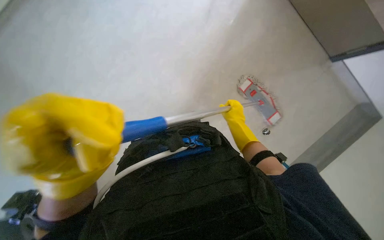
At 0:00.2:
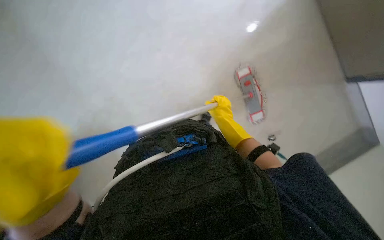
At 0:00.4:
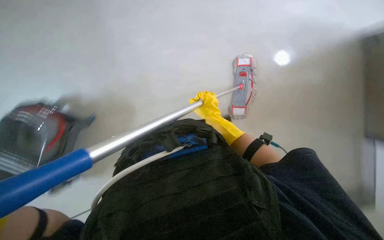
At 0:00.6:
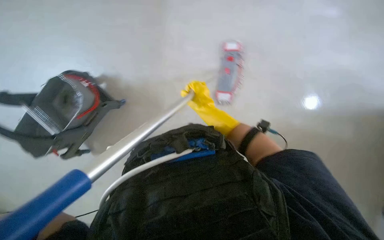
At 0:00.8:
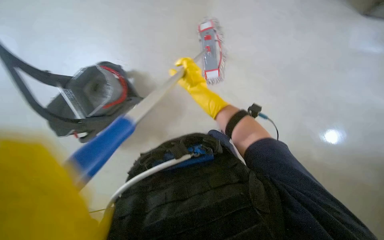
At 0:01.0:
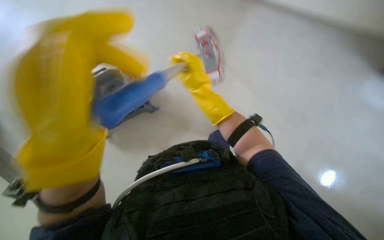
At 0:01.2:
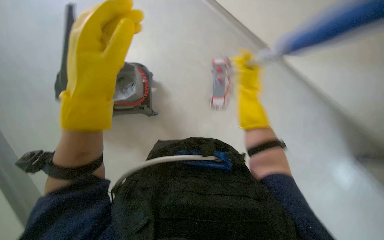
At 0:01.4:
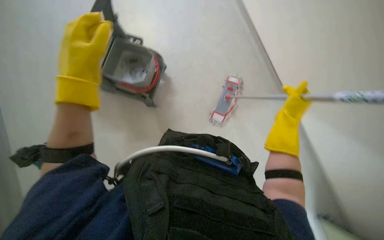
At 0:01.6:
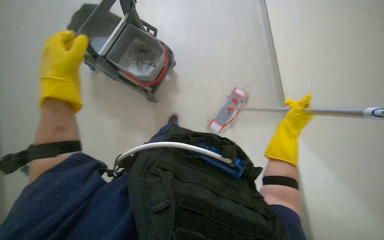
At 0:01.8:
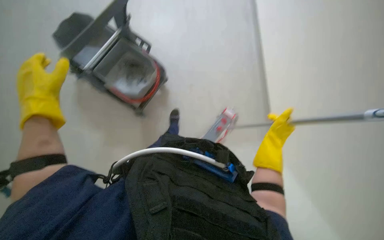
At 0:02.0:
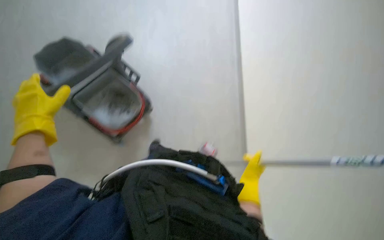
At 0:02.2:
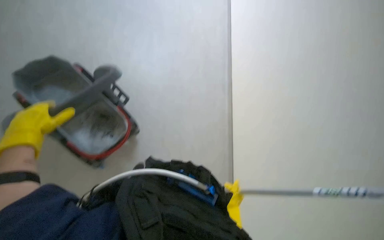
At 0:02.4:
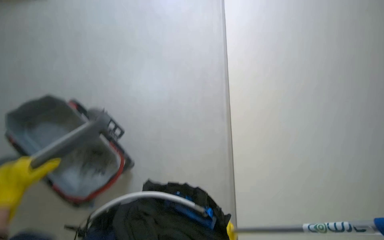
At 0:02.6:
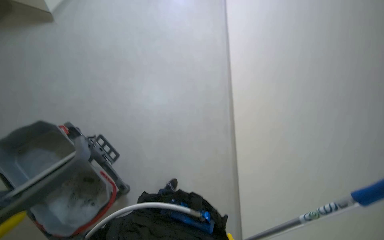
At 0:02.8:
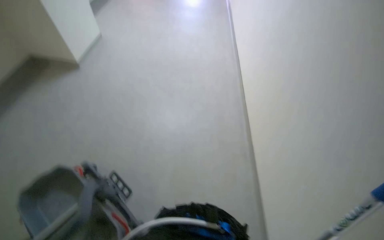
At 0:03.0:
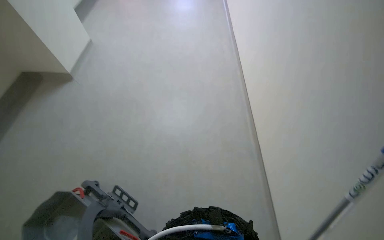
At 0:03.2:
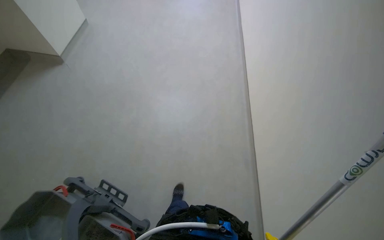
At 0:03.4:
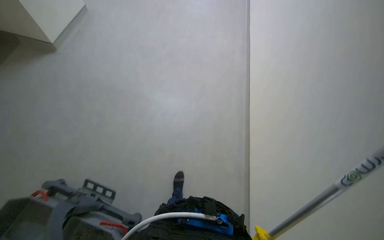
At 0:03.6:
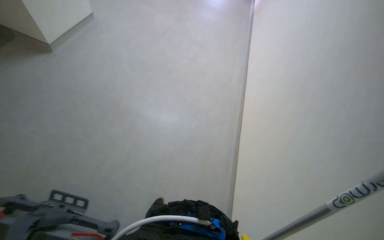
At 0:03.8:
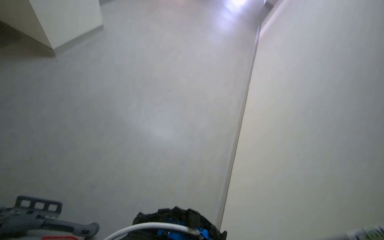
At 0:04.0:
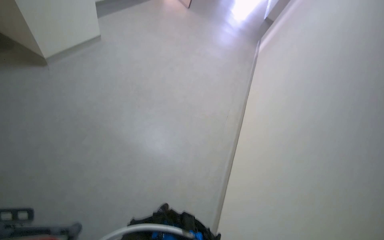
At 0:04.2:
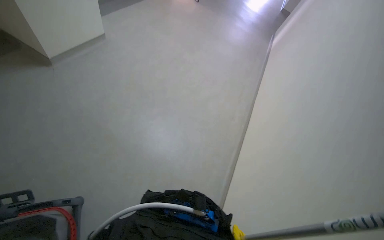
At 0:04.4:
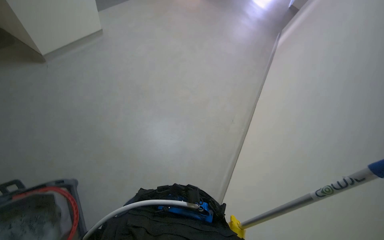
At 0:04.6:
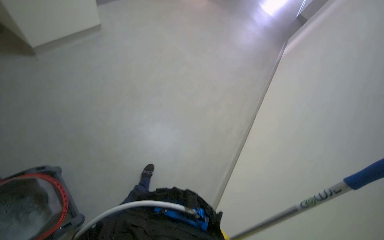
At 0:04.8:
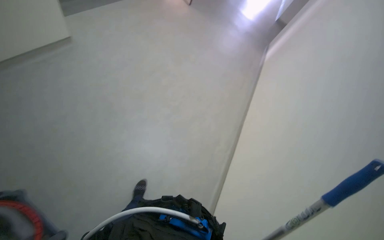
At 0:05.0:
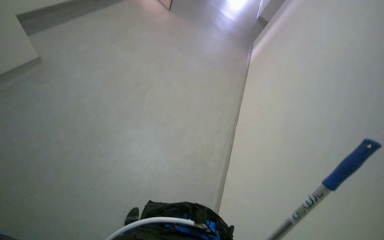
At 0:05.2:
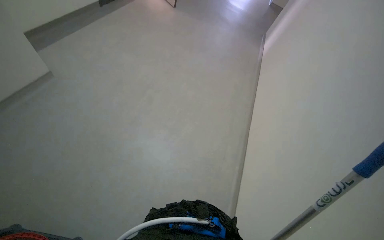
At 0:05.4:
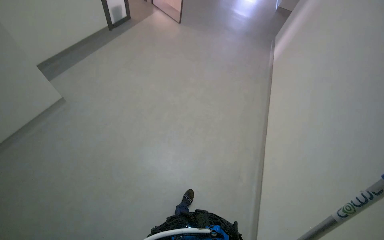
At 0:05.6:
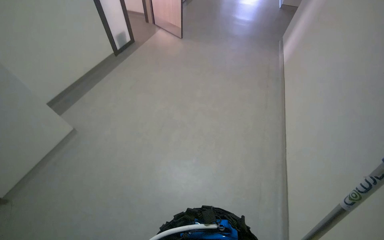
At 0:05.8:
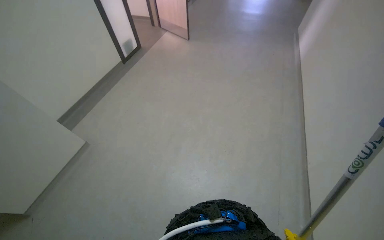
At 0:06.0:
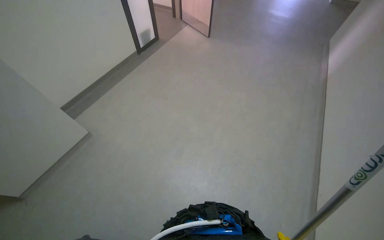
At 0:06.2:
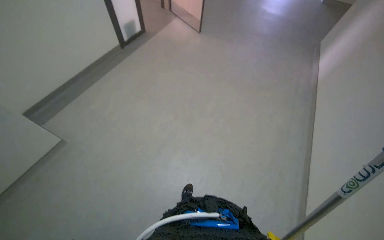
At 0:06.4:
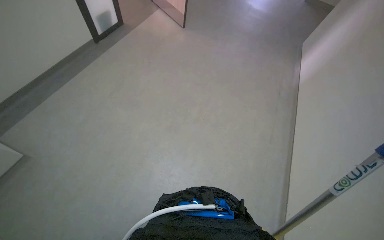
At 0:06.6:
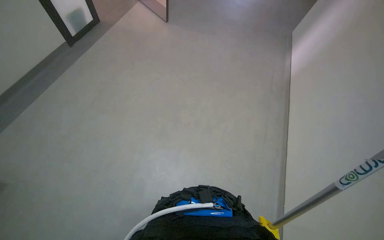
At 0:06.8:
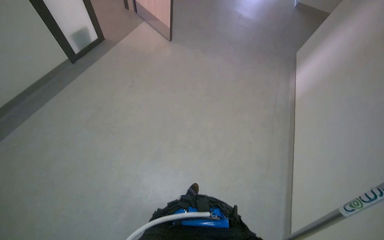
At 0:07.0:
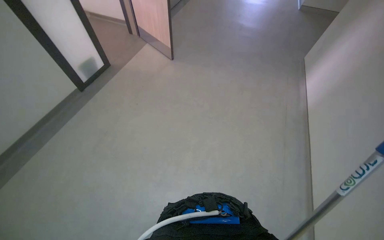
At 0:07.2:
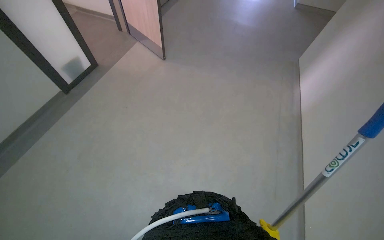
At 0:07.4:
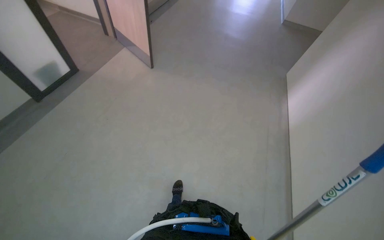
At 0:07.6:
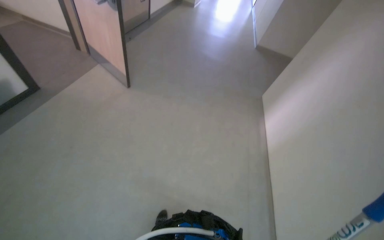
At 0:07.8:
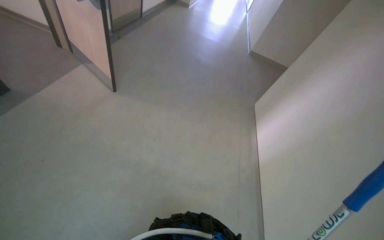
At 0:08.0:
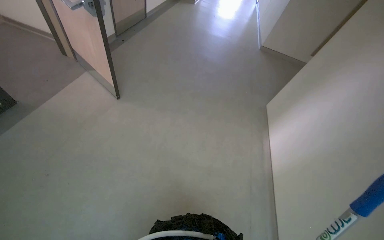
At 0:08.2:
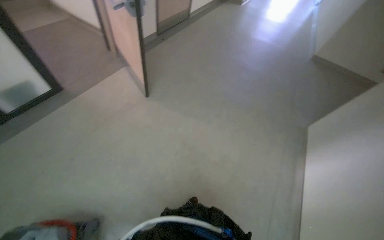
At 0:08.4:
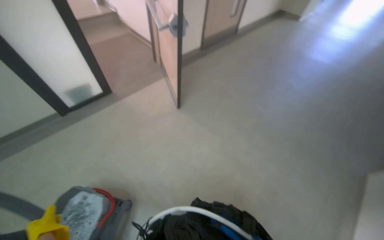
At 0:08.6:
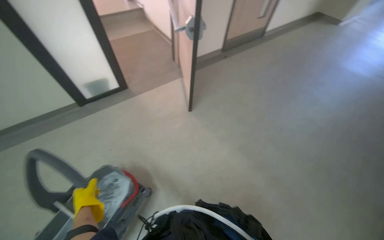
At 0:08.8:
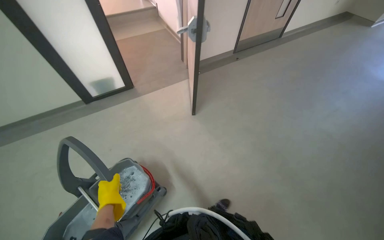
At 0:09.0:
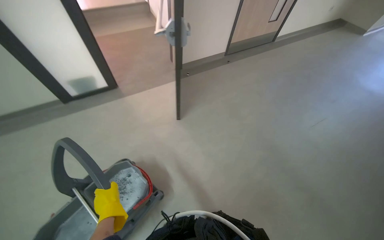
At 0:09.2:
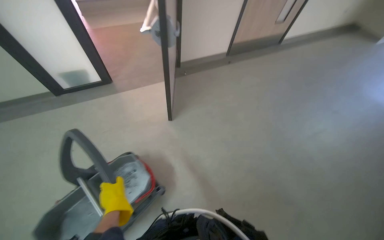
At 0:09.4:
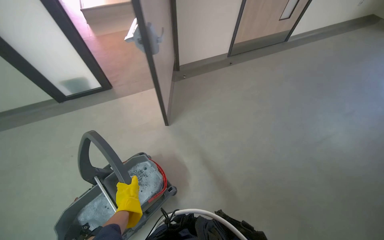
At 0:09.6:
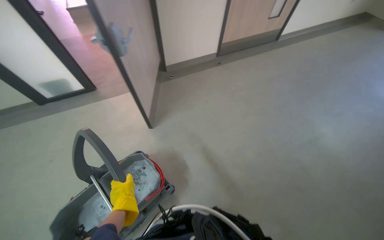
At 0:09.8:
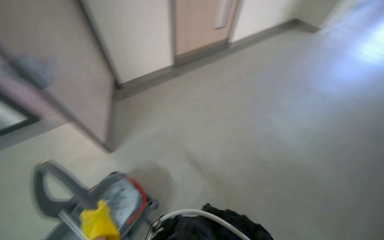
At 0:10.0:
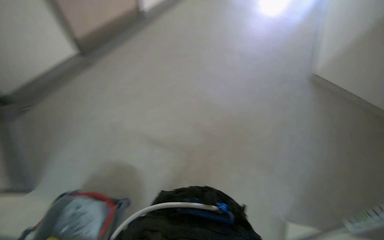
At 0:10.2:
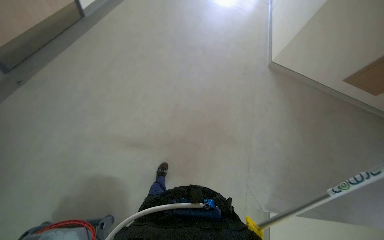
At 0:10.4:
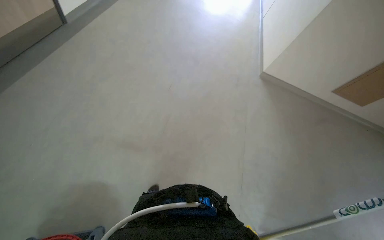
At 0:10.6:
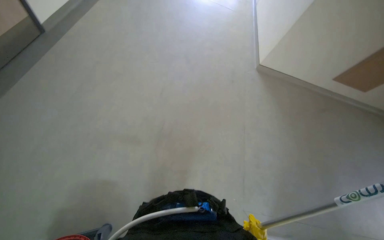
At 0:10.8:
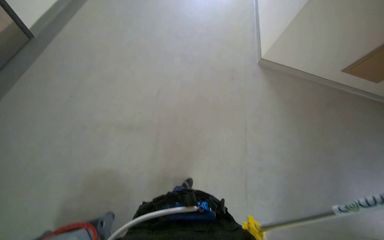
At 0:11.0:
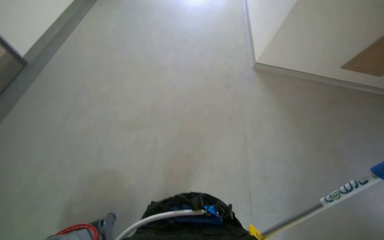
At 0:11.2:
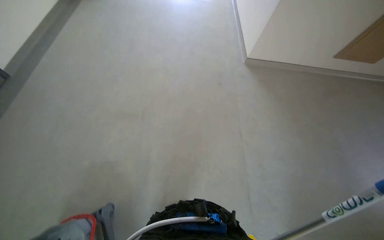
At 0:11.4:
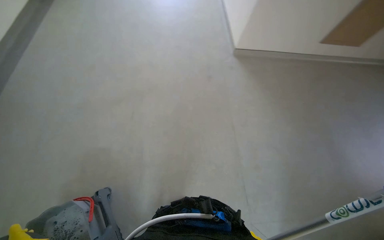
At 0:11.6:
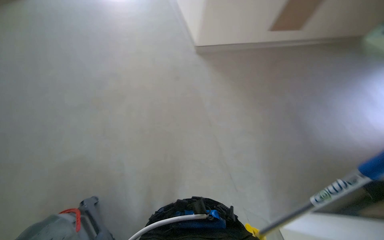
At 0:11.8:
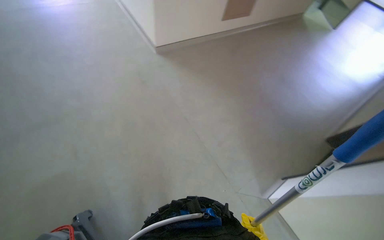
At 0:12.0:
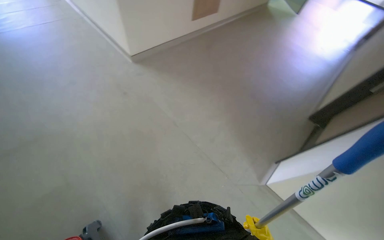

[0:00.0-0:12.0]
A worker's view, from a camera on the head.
Job: mopping floor.
The whole recording: Mopping floor. The worker mops the floor with a flat mop, periodically wringing it in the bucket.
0:00.0 to 0:01.6: The scene turns approximately 45 degrees clockwise in the picture.
0:01.6 to 0:03.0: The wearer's head swings approximately 35 degrees to the right. The wearer looks approximately 60 degrees further upward.
0:06.0 to 0:07.6: The camera is carried approximately 90 cm. The view swings about 20 degrees to the right.
0:09.0 to 0:10.4: The head travels to the right, roughly 60 cm. The head turns to the right by approximately 20 degrees.
0:10.4 to 0:12.0: The head rotates roughly 40 degrees to the right.

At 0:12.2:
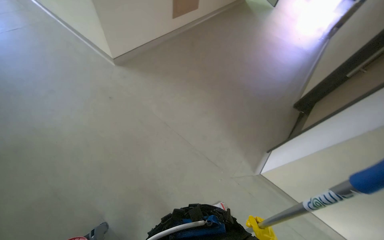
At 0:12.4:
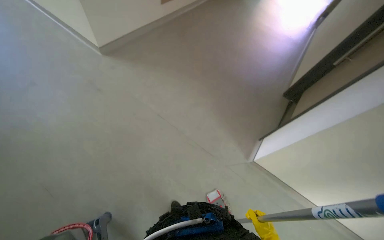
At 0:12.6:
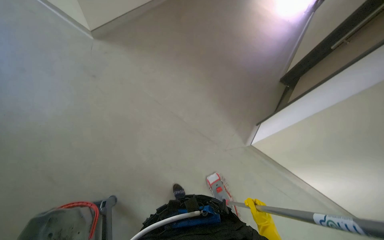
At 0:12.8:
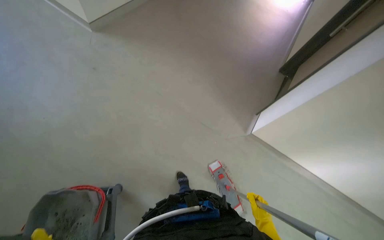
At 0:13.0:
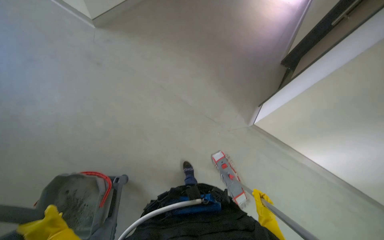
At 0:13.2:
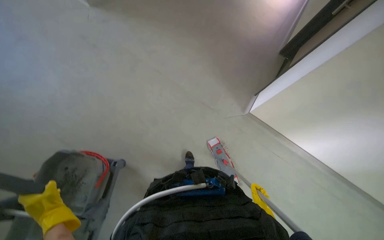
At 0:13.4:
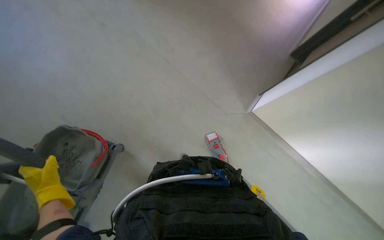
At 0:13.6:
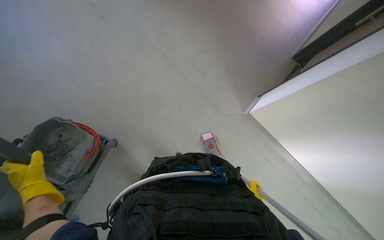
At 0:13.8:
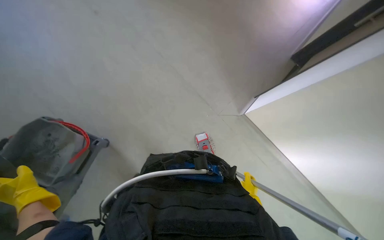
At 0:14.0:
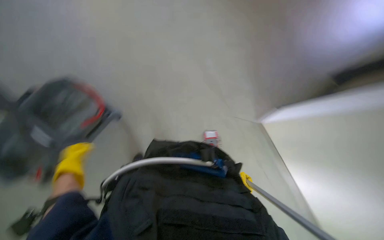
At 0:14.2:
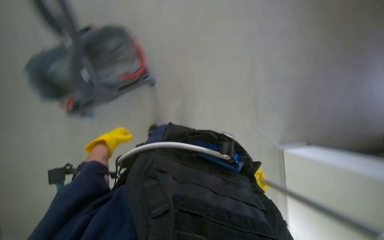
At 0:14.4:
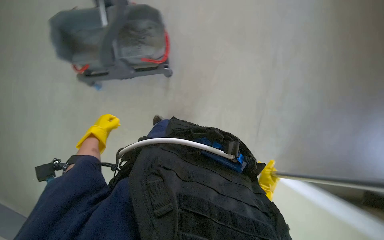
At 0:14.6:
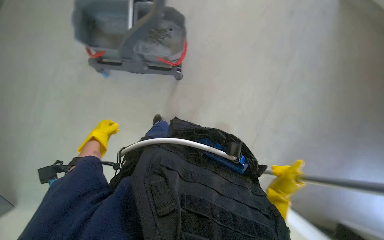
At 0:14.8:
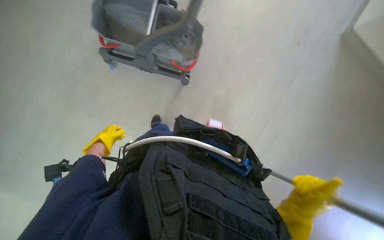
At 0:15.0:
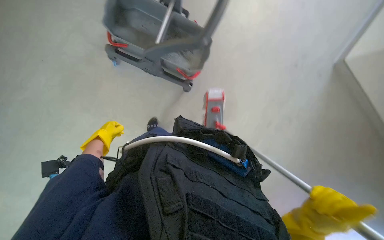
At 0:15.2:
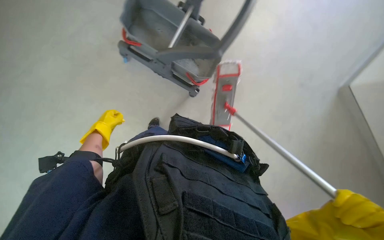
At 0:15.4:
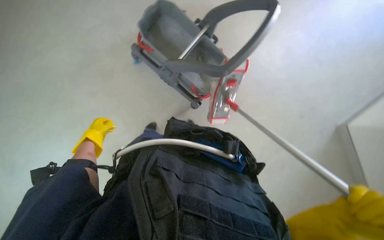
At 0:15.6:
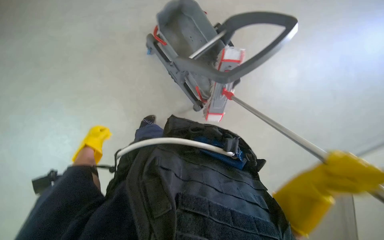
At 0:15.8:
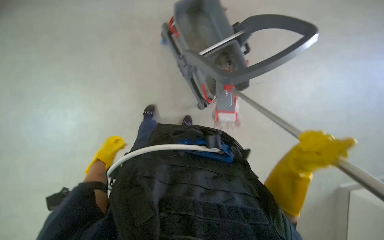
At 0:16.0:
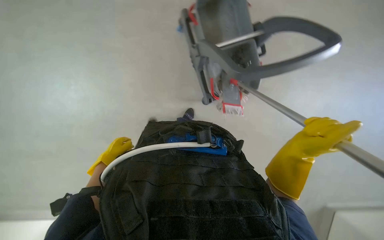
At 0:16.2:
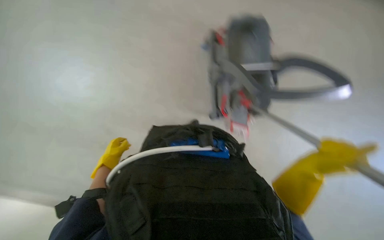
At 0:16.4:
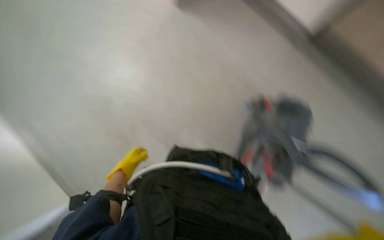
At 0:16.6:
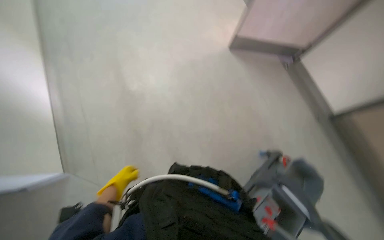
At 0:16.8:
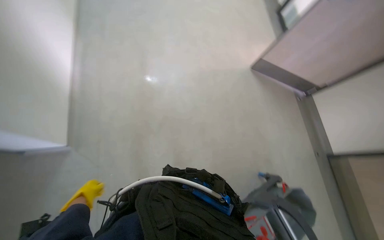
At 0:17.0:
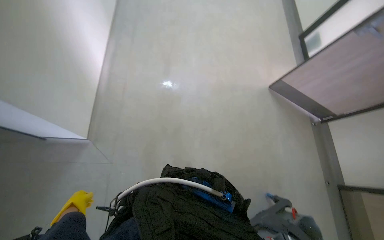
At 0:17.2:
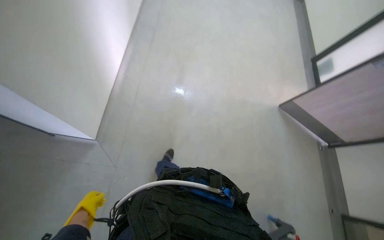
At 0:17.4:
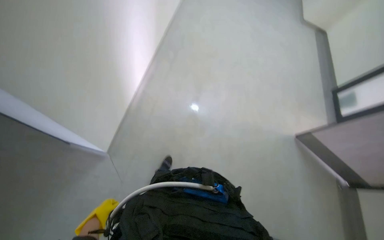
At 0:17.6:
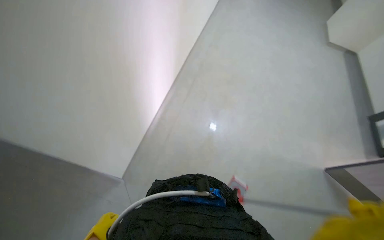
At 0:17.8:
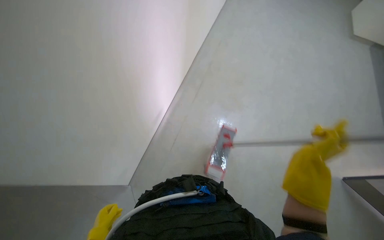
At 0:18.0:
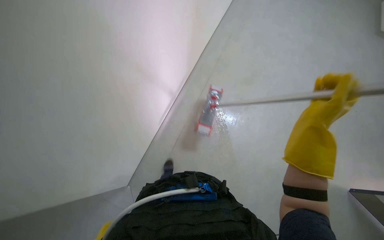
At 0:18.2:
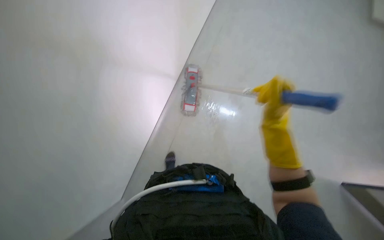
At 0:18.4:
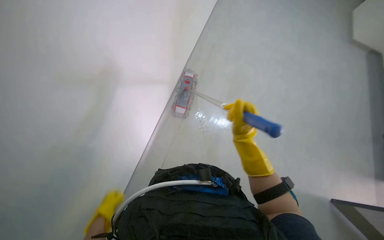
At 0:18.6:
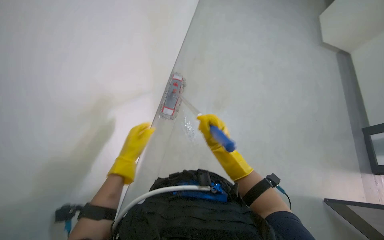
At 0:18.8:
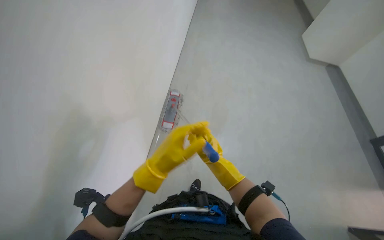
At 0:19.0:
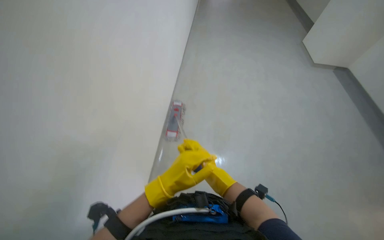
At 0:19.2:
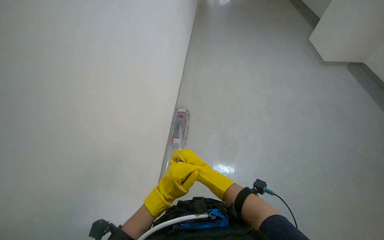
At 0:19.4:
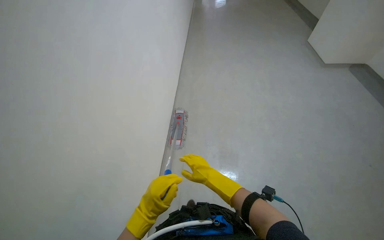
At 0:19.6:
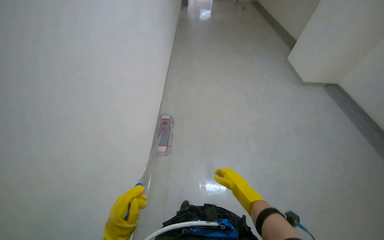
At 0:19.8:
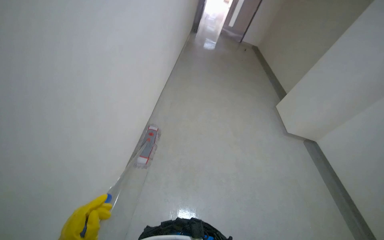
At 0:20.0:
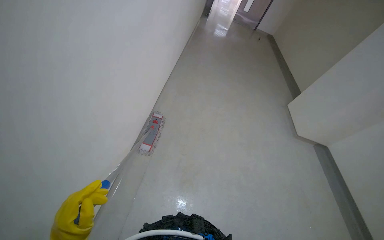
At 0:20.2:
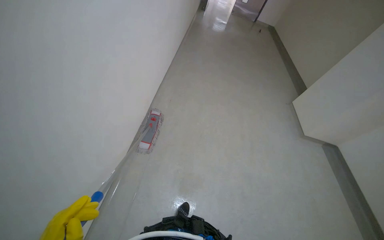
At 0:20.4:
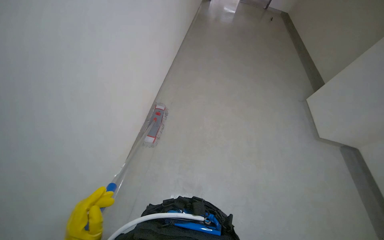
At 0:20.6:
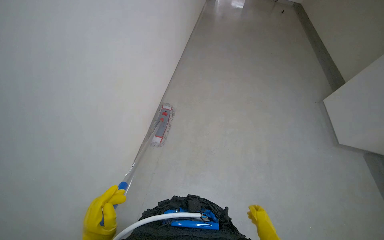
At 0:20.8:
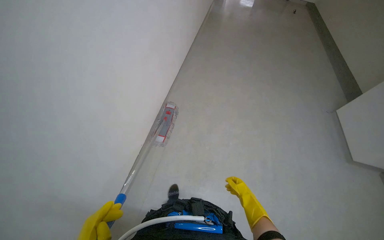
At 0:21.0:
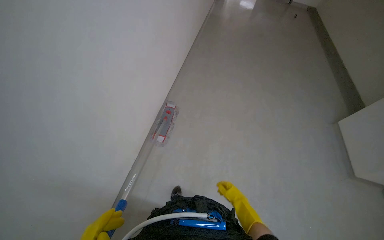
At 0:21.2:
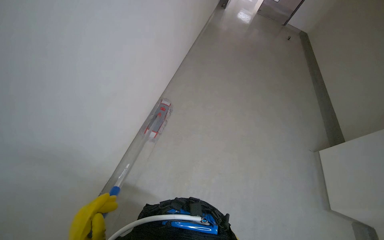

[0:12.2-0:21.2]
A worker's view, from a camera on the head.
Job: mopping floor.
The whole recording: Mopping floor. The worker mops the floor with a flat mop, periodically wringing it in the bucket.
0:12.2 to 0:13.8: The view tilts some 20 degrees downward.
0:13.8 to 0:15.2: The scene turns some 85 degrees clockwise in the picture.
0:15.2 to 0:16.6: The scene rotates clockwise by approximately 50 degrees.
0:16.6 to 0:18.2: The head rotates approximately 30 degrees to the left. The view tips upward by about 20 degrees.
0:18.2 to 0:19.8: The view swings some 15 degrees to the right. The camera pitches upward, by about 30 degrees.
